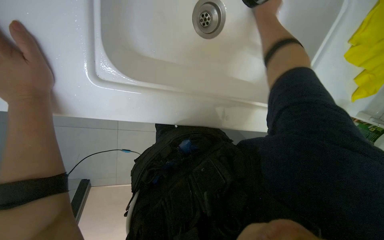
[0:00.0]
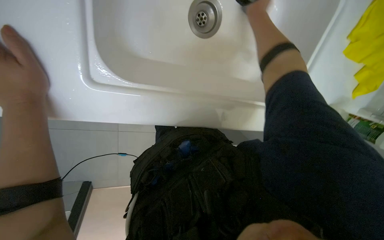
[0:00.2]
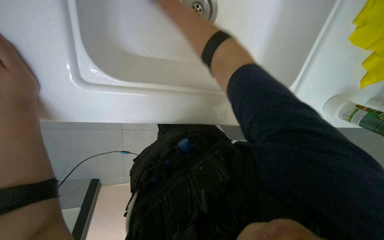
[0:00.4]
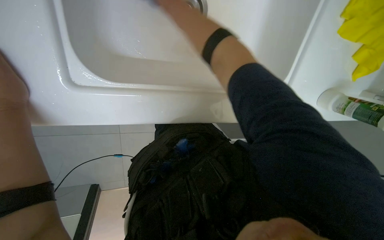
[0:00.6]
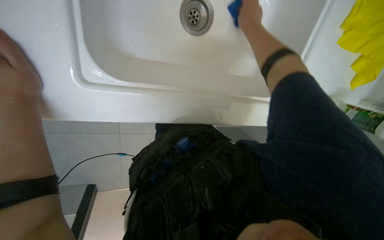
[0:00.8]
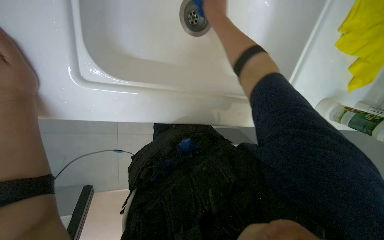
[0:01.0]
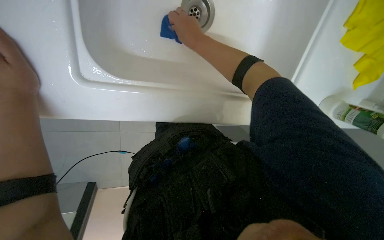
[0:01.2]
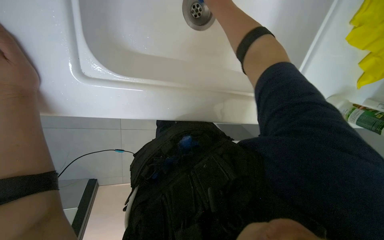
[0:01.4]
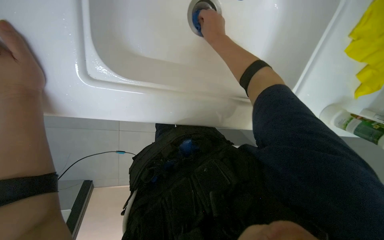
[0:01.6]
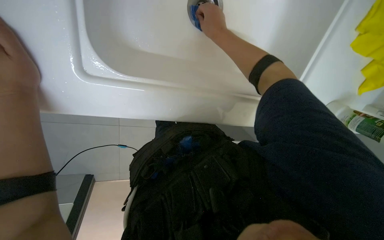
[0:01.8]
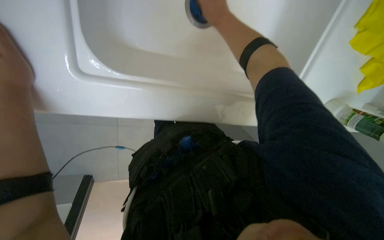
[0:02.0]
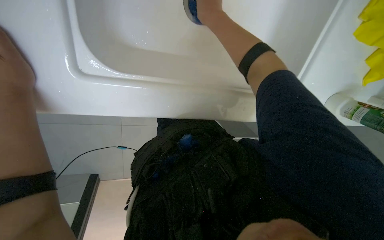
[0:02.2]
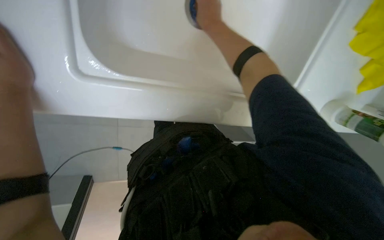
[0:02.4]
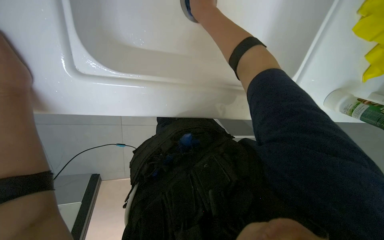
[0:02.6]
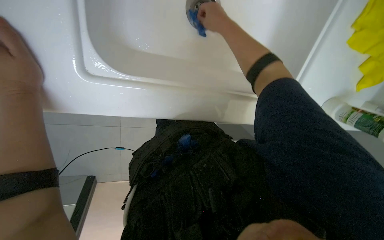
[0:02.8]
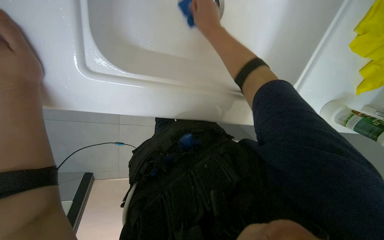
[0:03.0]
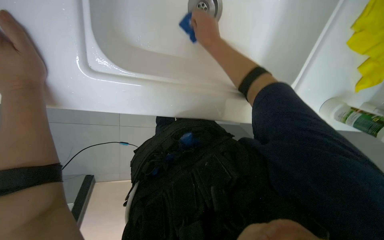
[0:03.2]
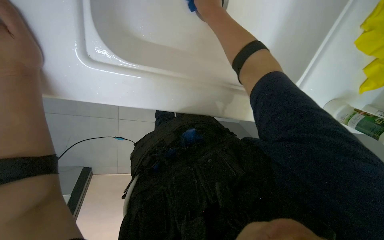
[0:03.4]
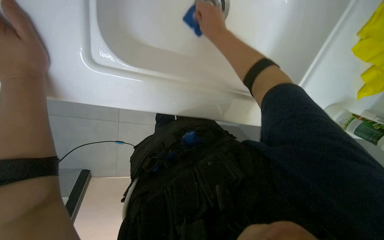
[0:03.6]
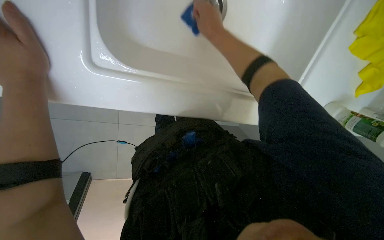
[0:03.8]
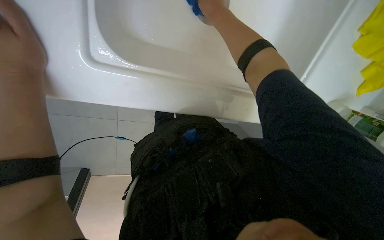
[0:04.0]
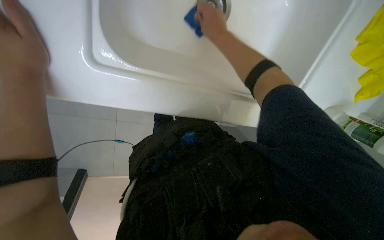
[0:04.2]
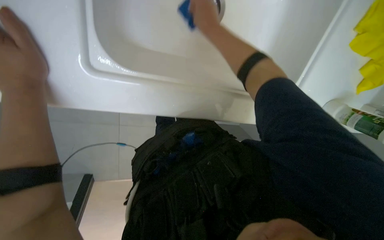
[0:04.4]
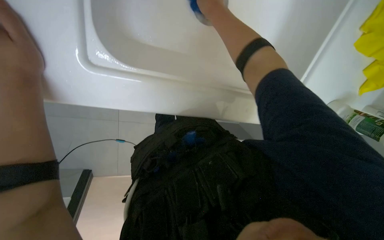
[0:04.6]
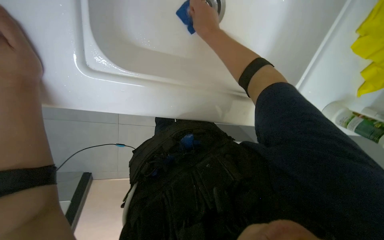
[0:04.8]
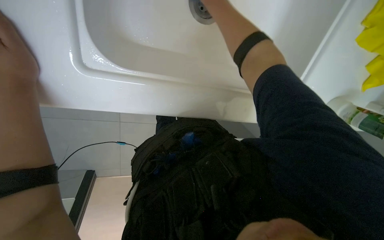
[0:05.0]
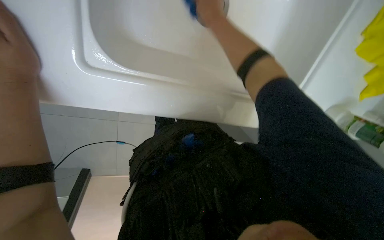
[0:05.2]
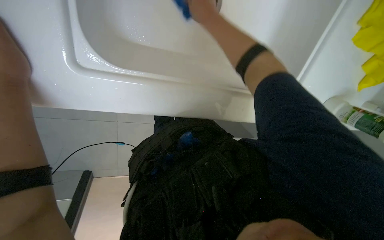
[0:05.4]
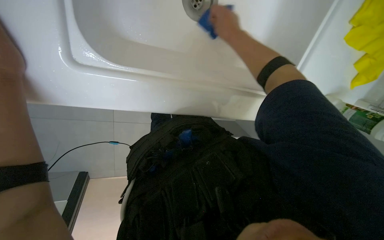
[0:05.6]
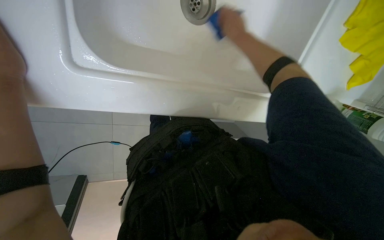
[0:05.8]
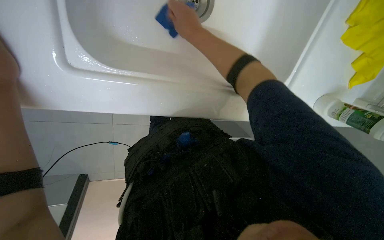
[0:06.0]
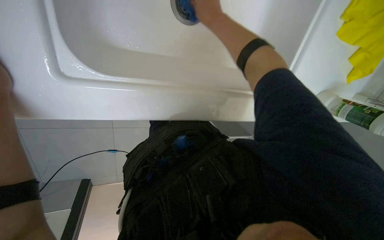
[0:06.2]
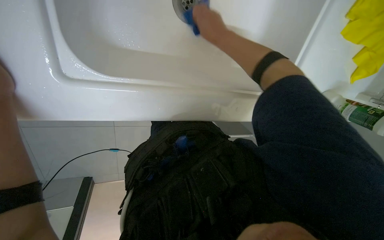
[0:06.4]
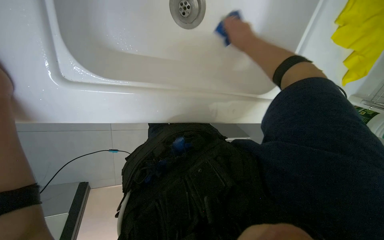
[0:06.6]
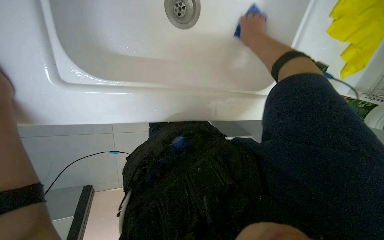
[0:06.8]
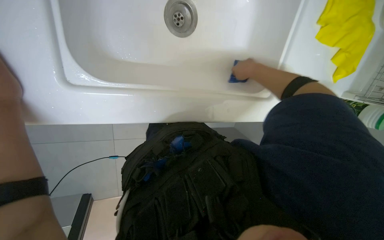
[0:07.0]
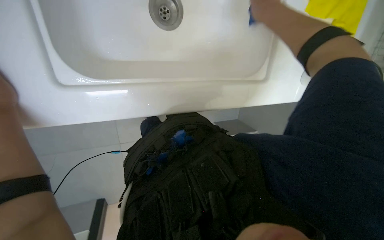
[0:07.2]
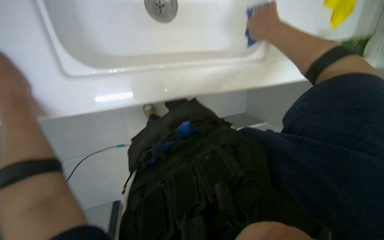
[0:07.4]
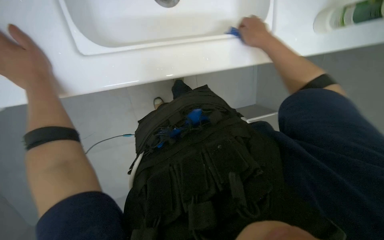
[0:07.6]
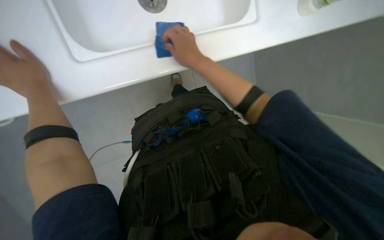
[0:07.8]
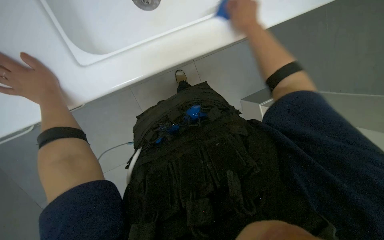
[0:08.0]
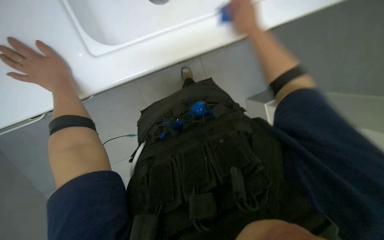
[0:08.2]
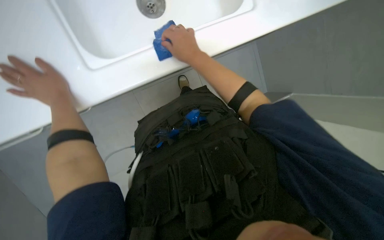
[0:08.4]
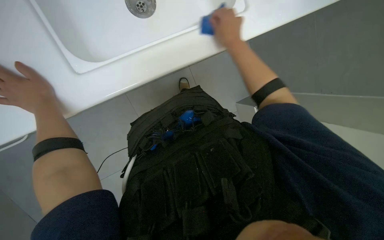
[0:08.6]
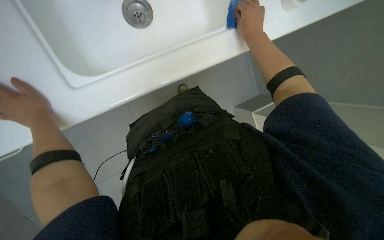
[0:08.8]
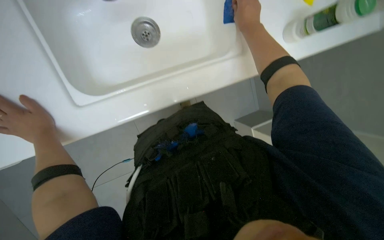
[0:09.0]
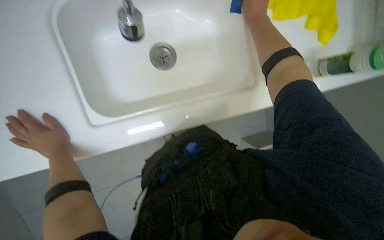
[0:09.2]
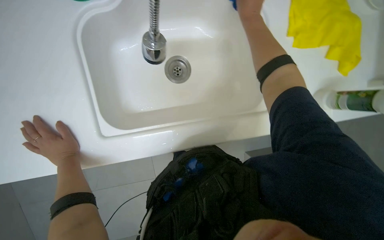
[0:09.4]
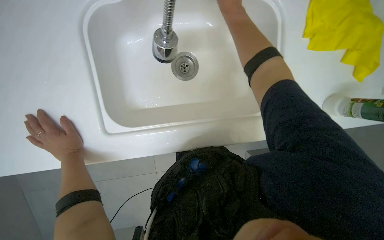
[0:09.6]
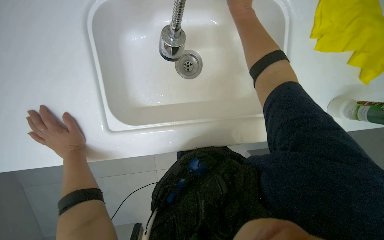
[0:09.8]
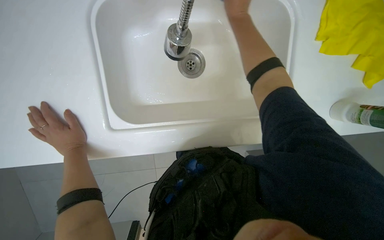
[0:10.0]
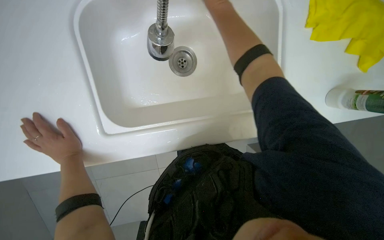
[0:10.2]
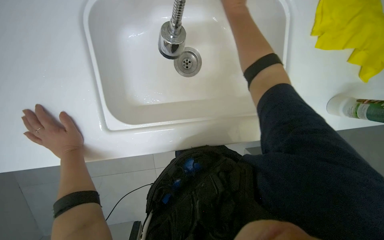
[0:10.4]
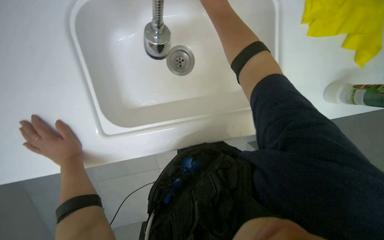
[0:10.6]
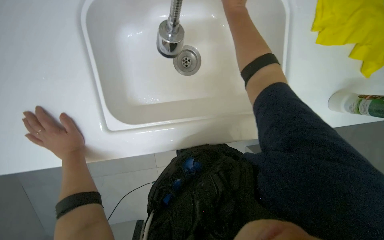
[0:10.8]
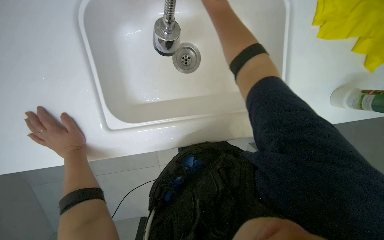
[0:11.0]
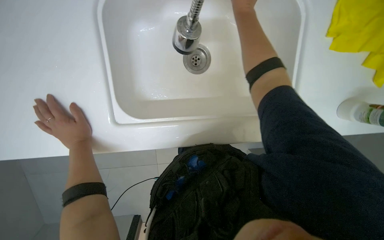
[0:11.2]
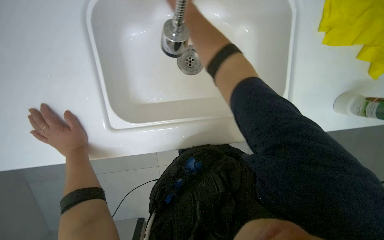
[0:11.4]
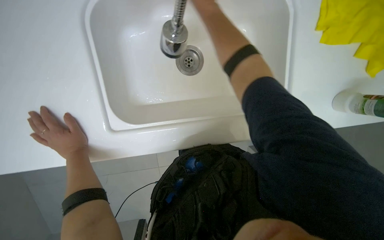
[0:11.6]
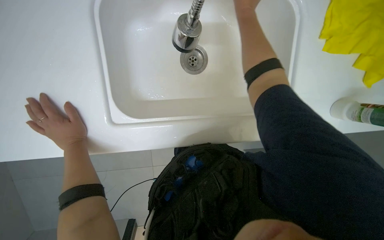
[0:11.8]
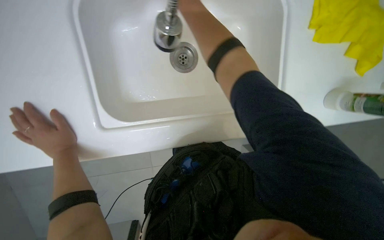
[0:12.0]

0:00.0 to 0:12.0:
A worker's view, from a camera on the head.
Job: cleaning kitchen.
The whole recording: Cleaning kitchen sink. The worker scrubs the kitchen sink with a sponge, rinses it, and applies cleaner.
0:00.0 to 0:01.6: The right hand goes nearer and farther, roughly 40 cm each way, reversing 2 times.
0:04.4 to 0:06.0: The right hand moves approximately 10 cm to the right and comes back.
0:06.0 to 0:07.6: The right hand moves to the right, approximately 25 cm.
0:07.6 to 0:09.0: The right hand moves left and right over some 20 cm, changing direction 3 times.
0:09.0 to 0:10.4: The right hand moves up the picture, about 20 cm.

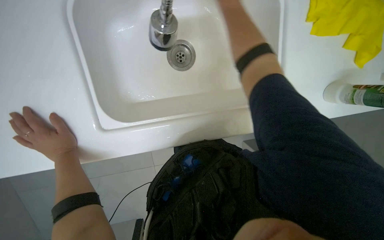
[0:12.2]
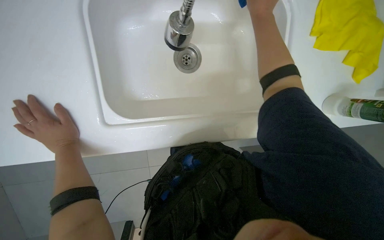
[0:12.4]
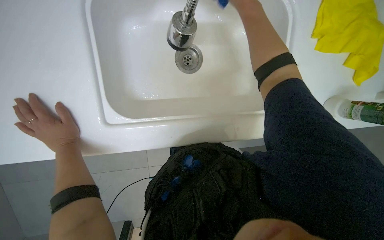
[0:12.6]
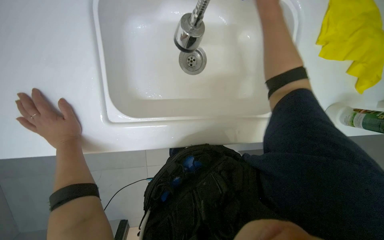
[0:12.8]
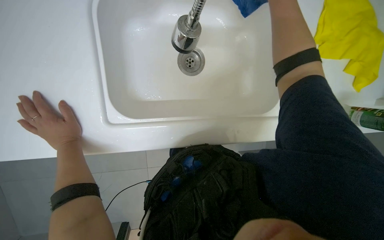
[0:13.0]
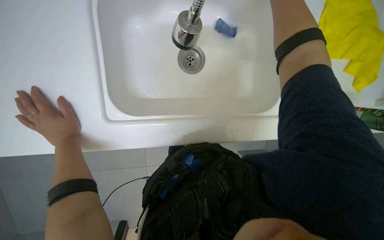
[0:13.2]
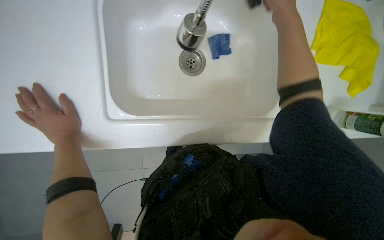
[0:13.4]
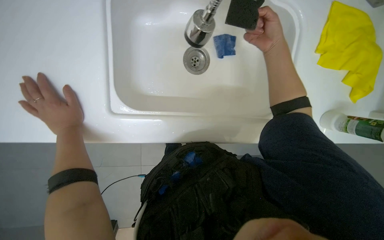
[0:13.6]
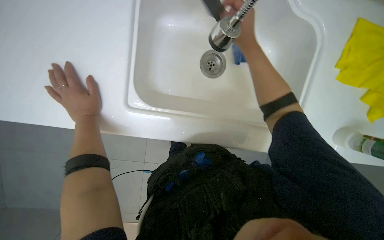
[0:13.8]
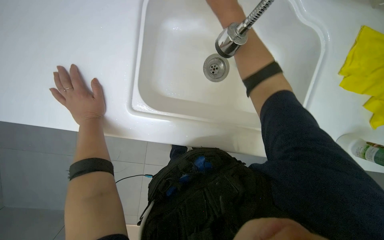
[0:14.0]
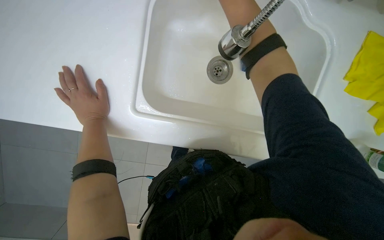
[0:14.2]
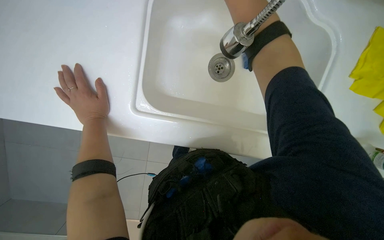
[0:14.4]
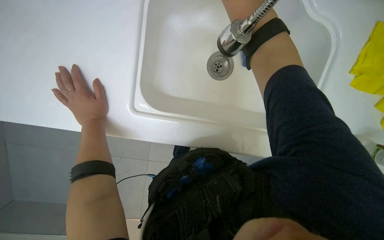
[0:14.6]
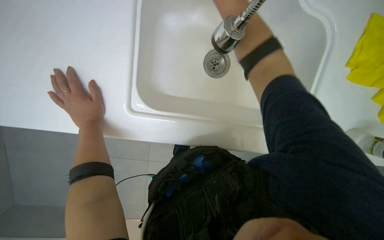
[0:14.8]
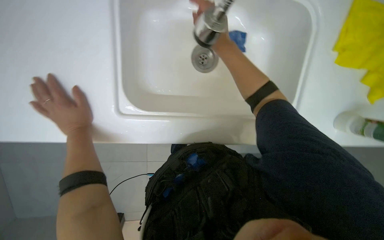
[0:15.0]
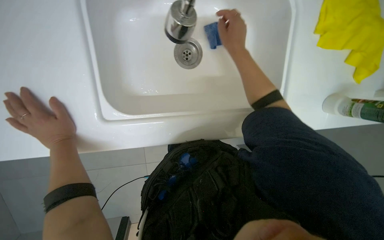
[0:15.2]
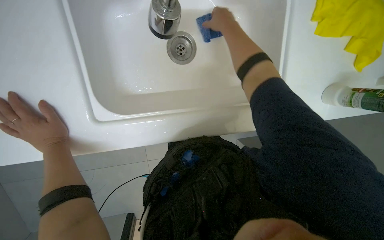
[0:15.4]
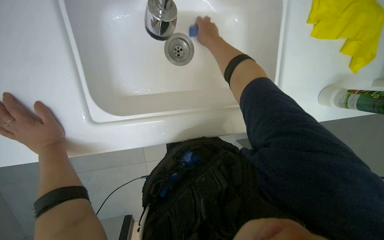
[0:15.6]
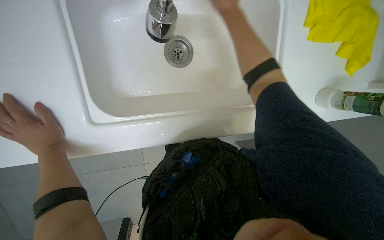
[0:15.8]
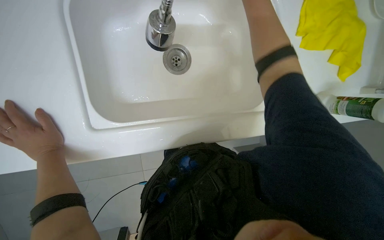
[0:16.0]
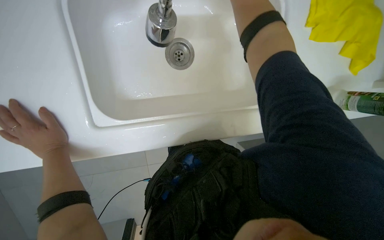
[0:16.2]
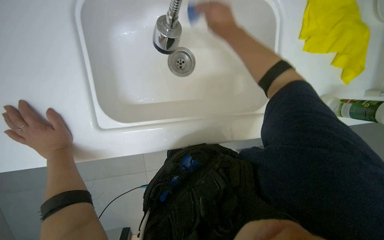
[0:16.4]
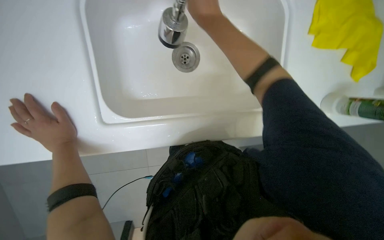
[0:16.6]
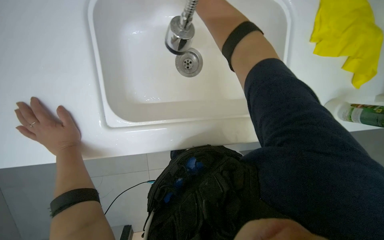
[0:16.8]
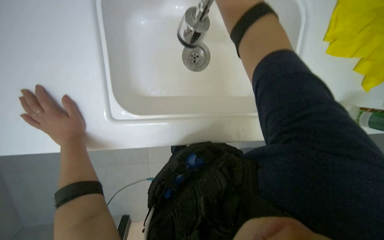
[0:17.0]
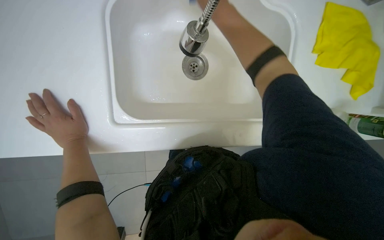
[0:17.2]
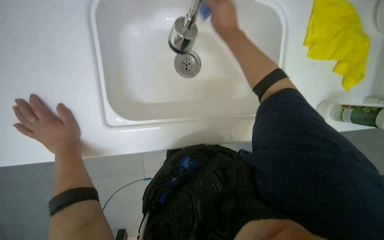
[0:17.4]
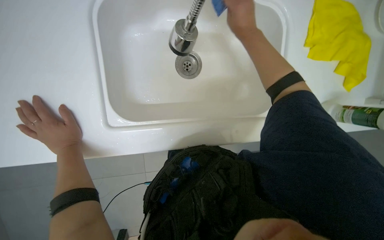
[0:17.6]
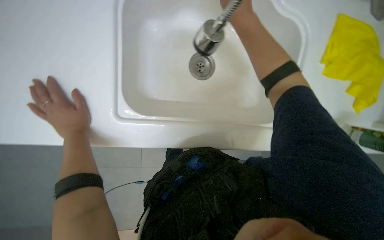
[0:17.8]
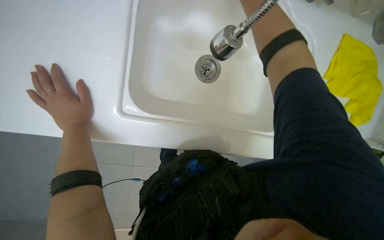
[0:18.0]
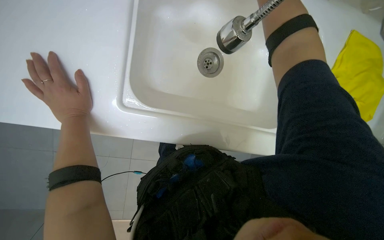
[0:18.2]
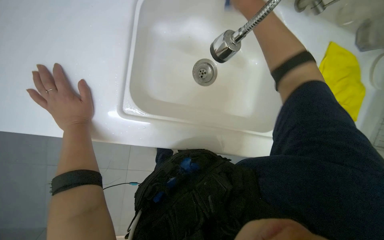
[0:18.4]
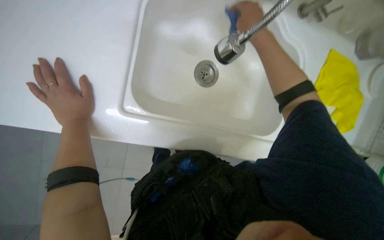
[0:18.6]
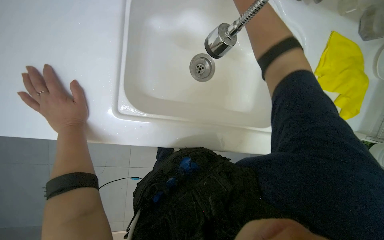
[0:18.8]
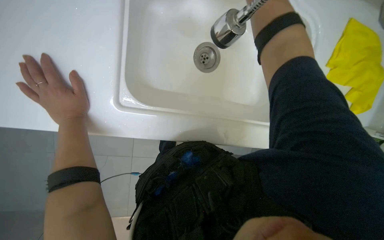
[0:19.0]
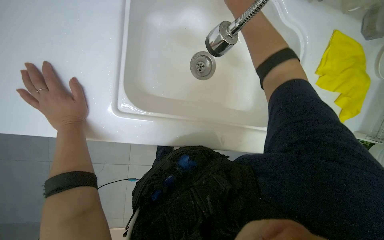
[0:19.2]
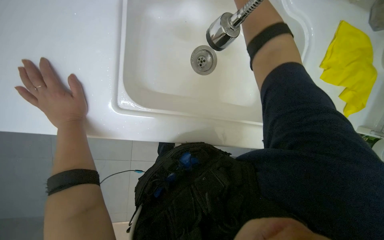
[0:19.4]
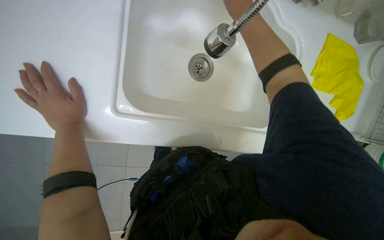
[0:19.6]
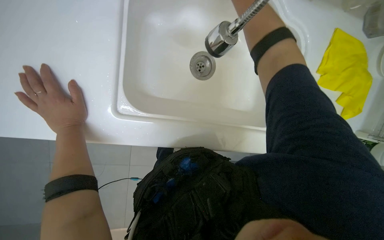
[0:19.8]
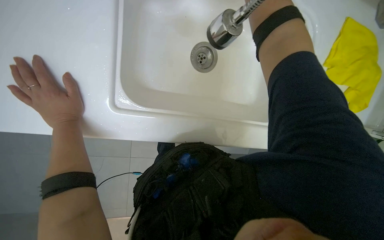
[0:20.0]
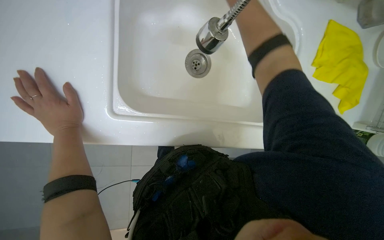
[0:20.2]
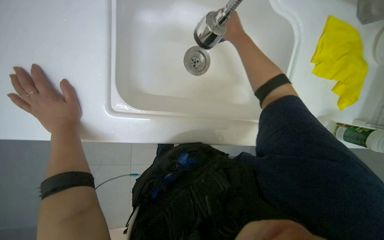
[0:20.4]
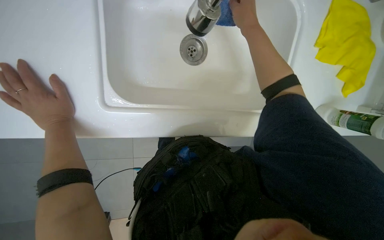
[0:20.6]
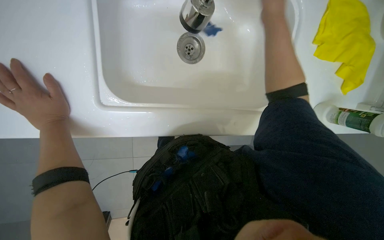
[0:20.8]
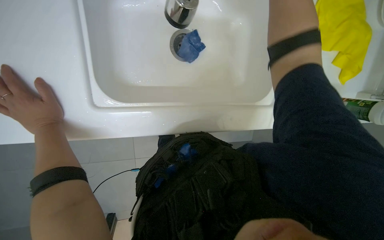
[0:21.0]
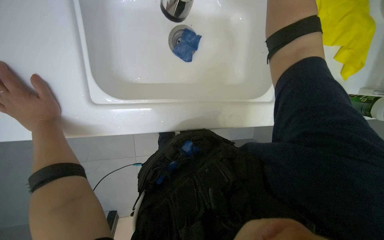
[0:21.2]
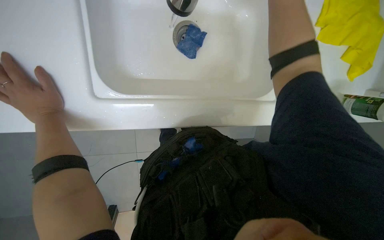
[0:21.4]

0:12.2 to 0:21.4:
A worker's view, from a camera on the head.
Job: cleaning kitchen.
The whole recording: Cleaning kitchen sink. The worker scrubs the kitchen sink with a sponge, rinses it, and applies cleaner.
0:15.2 to 0:16.8: The right hand travels up the picture by about 10 cm.
0:16.8 to 0:18.4: The right hand goes farther from the camera and returns, roughly 25 cm each way.
0:18.4 to 0:19.8: The right hand shifts roughly 10 cm farther from the camera.
